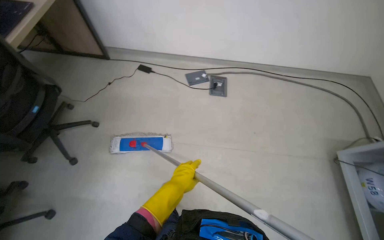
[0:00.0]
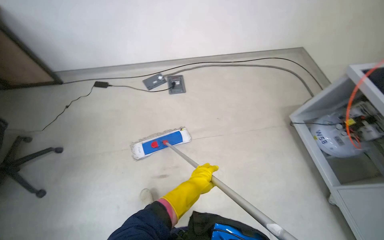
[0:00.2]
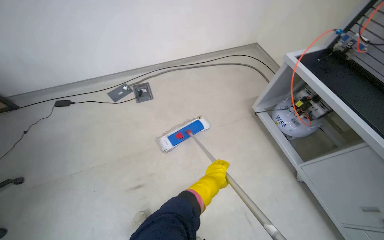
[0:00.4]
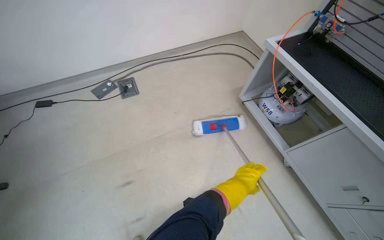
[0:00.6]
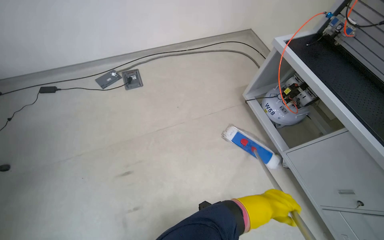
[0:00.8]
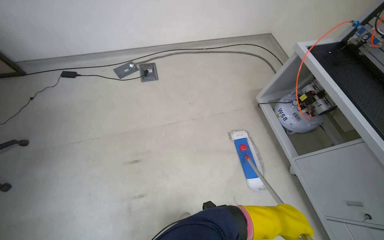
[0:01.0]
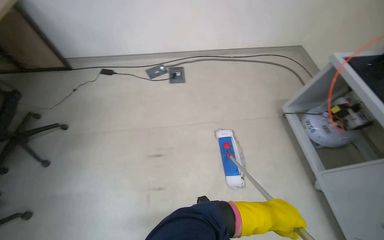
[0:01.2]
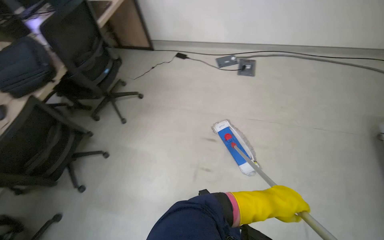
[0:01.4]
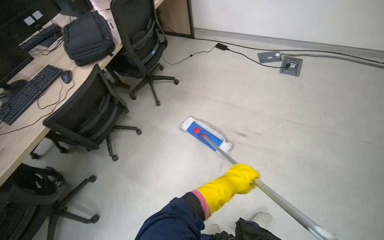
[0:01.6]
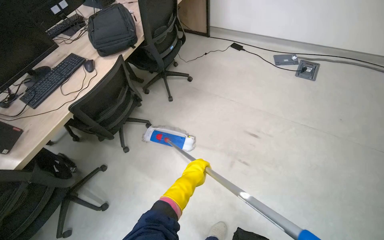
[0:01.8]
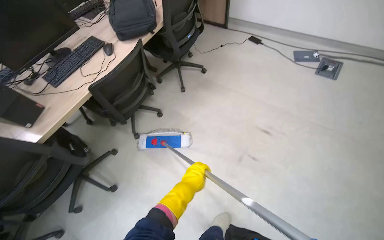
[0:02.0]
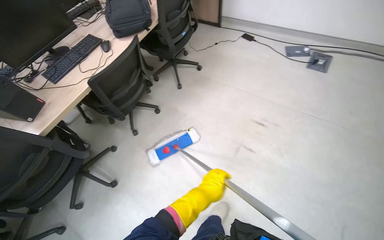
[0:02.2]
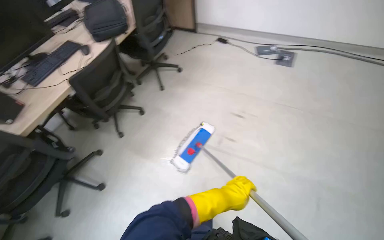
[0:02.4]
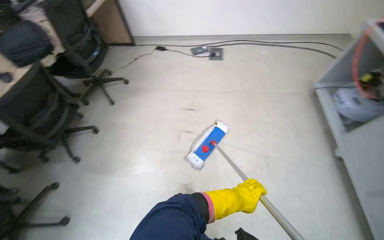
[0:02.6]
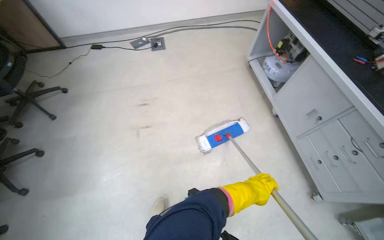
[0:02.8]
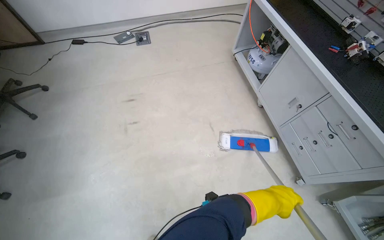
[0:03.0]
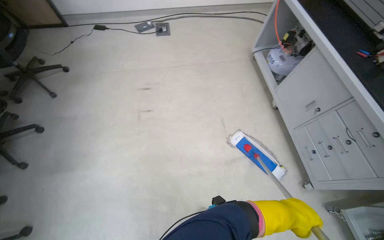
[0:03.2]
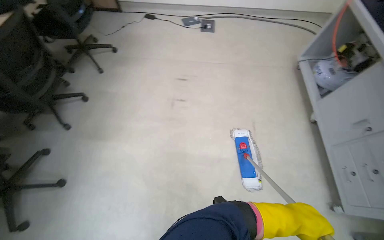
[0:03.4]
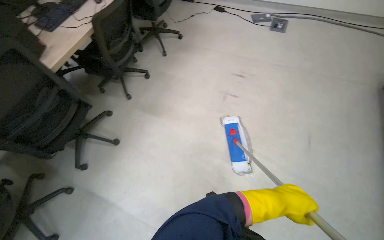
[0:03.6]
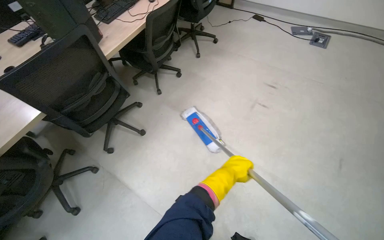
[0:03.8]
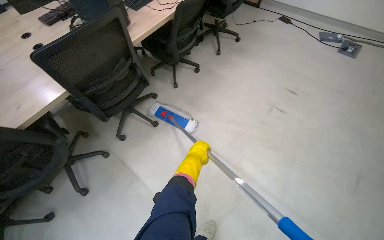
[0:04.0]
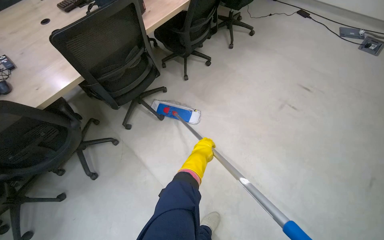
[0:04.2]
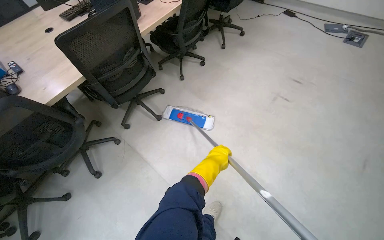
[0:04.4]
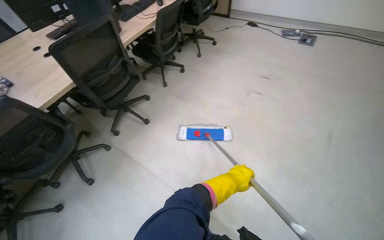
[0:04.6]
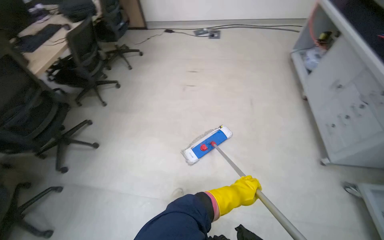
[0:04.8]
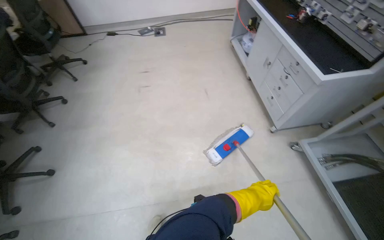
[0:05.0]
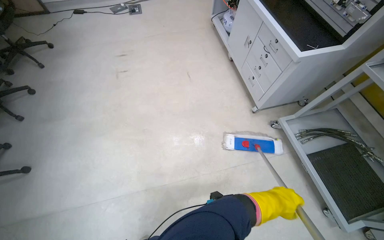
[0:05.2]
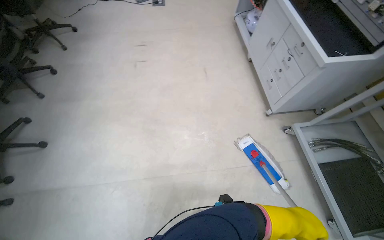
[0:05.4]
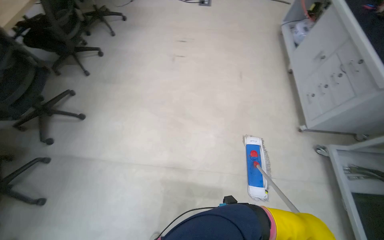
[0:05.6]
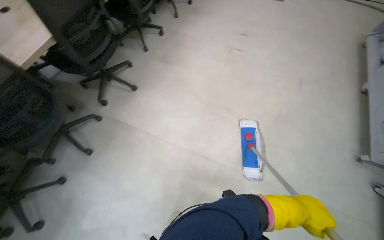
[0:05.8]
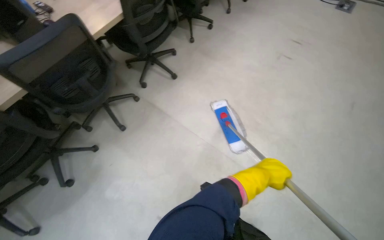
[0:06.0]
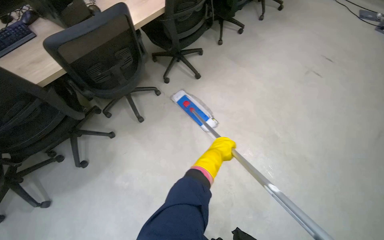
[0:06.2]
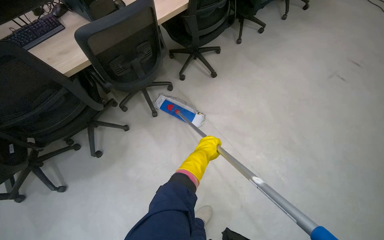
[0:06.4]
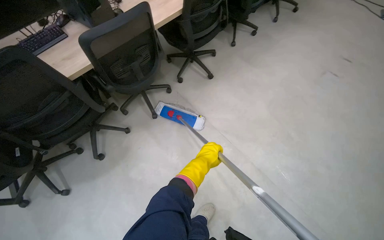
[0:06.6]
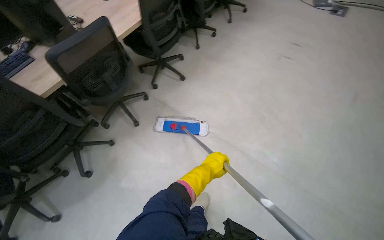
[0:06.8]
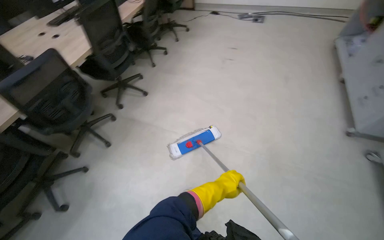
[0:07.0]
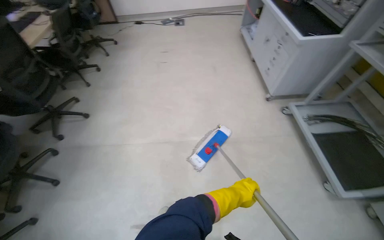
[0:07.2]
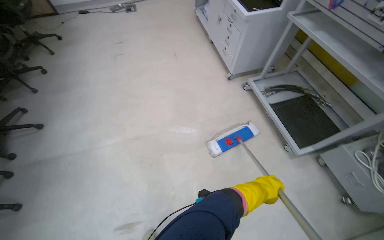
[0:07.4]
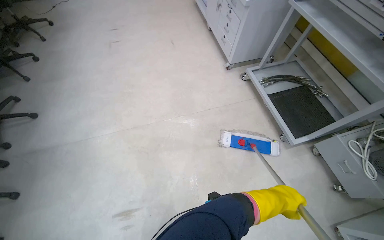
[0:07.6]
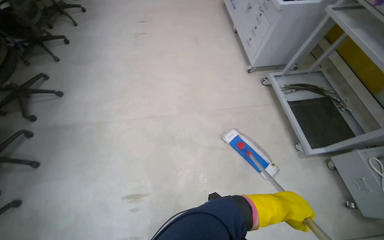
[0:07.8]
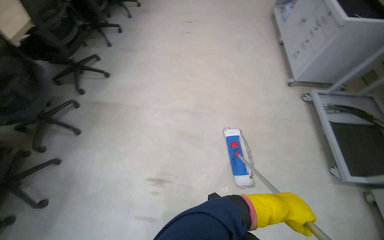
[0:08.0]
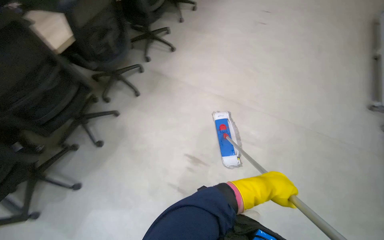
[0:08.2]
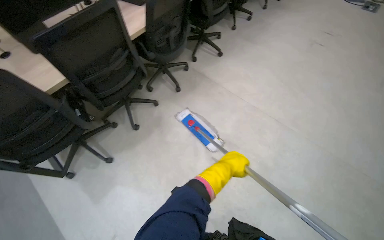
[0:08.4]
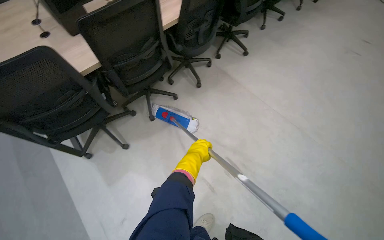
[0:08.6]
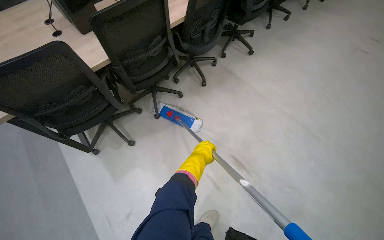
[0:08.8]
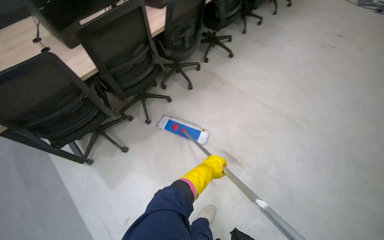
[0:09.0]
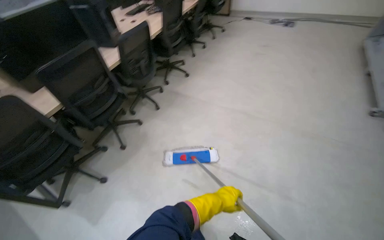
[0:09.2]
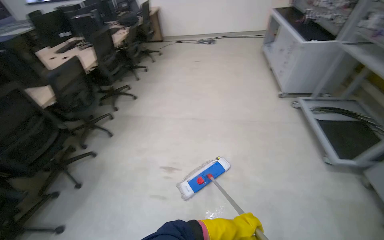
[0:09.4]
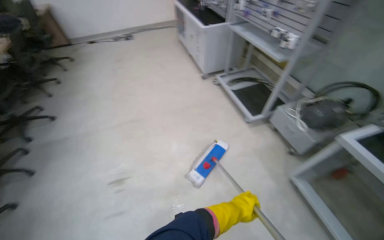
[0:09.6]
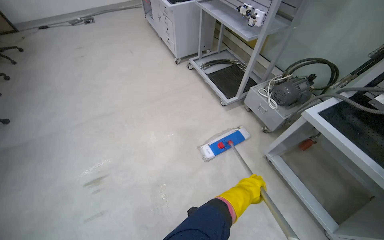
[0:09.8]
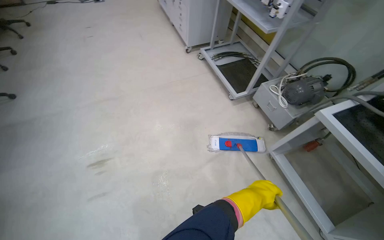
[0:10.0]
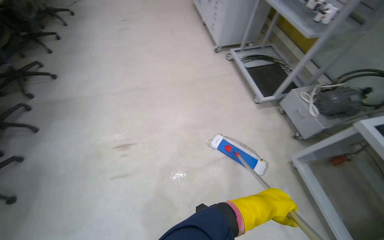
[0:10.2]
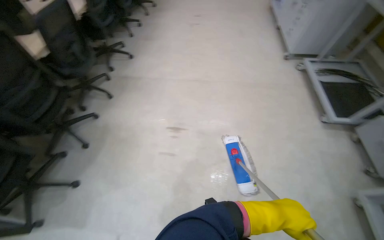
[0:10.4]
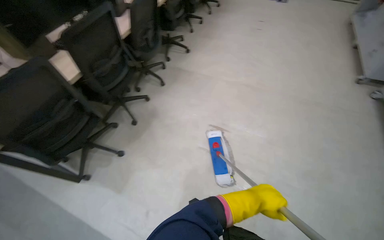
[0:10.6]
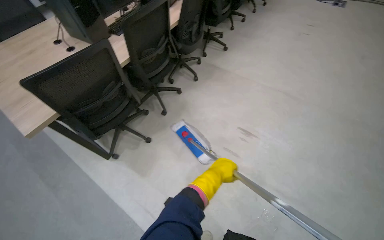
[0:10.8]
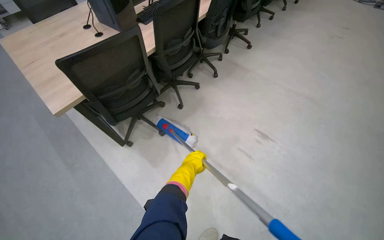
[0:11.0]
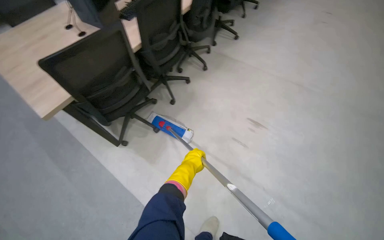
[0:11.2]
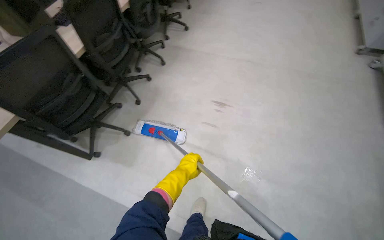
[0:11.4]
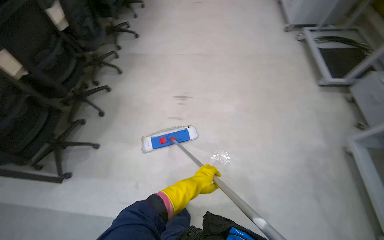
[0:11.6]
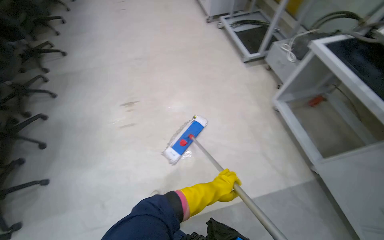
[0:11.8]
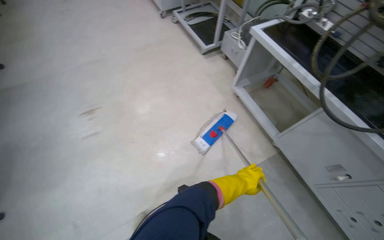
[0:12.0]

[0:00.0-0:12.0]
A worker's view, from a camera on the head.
Job: mopping floor.
The whole recording: Mopping room floor. The worker mops the floor in the room, moving chairs to clean the area.
0.0 to 1.6 s: The camera travels about 50 cm. The wearer looks some 25 degrees further to the left.
1.6 to 3.0 s: The head travels roughly 60 cm. The wearer's head swings about 40 degrees to the right.
3.0 to 4.4 s: The wearer moves roughly 70 cm. The wearer's head swings approximately 55 degrees to the left.
4.4 to 6.0 s: The wearer moves roughly 50 cm.
6.0 to 7.6 s: The camera is carried approximately 70 cm. The head turns to the right by approximately 50 degrees.
7.6 to 9.0 s: The head travels some 70 cm. The head turns to the left by some 60 degrees.
9.0 to 10.4 s: The wearer's head swings approximately 40 degrees to the right.
10.4 to 12.0 s: The camera travels approximately 60 cm. The head rotates approximately 35 degrees to the right.

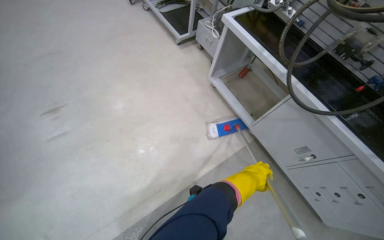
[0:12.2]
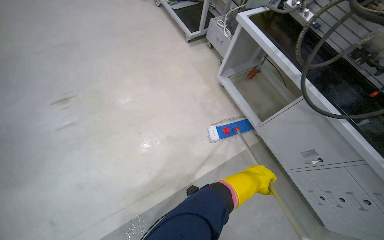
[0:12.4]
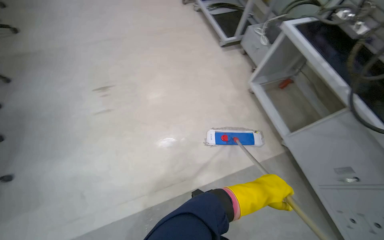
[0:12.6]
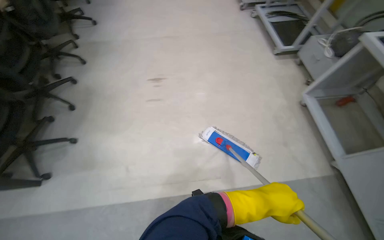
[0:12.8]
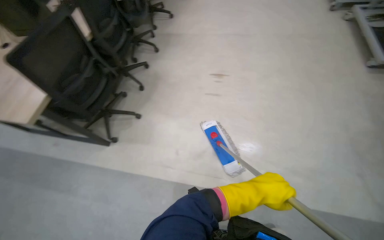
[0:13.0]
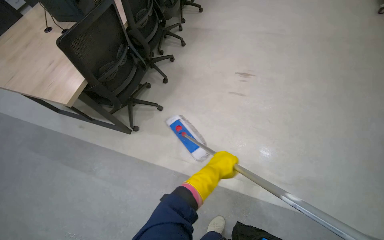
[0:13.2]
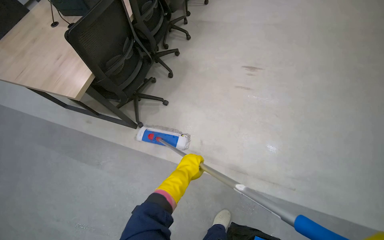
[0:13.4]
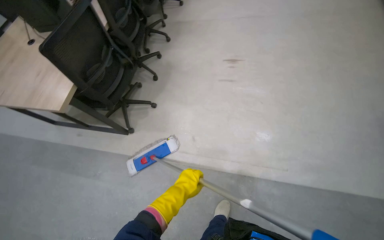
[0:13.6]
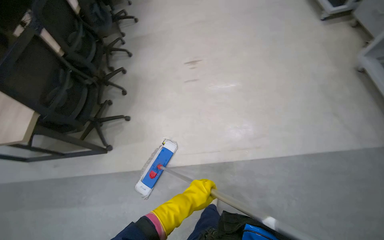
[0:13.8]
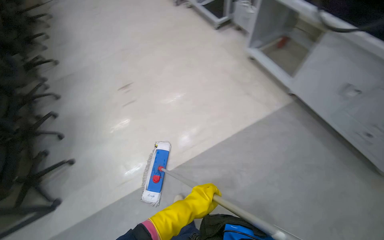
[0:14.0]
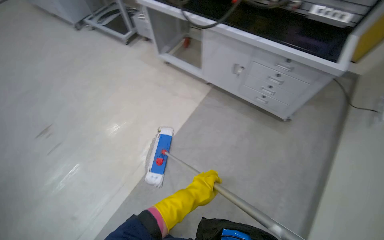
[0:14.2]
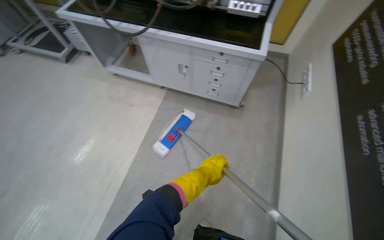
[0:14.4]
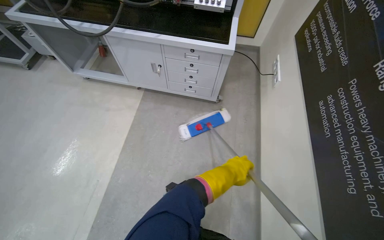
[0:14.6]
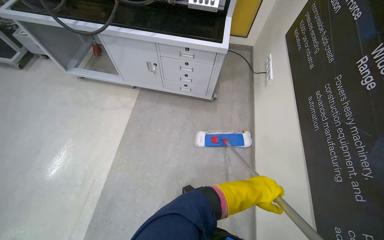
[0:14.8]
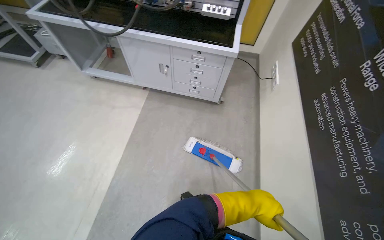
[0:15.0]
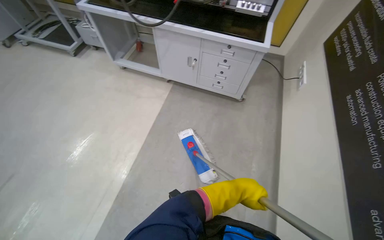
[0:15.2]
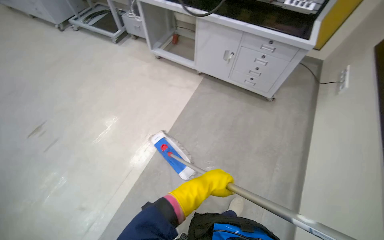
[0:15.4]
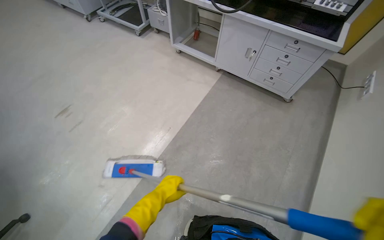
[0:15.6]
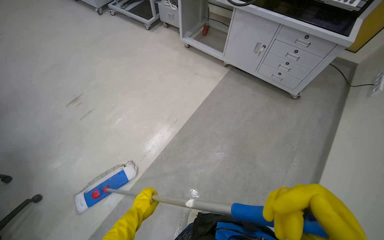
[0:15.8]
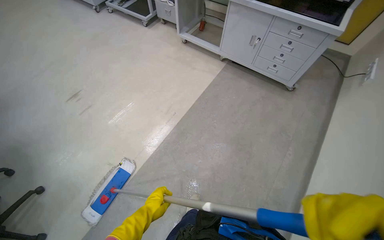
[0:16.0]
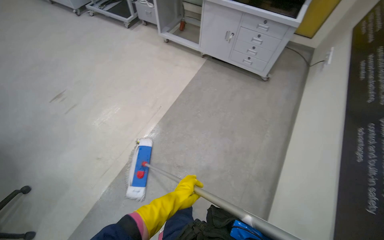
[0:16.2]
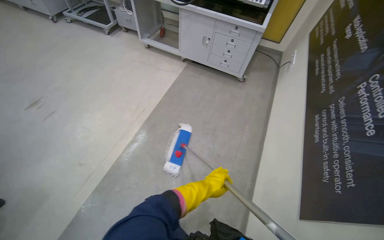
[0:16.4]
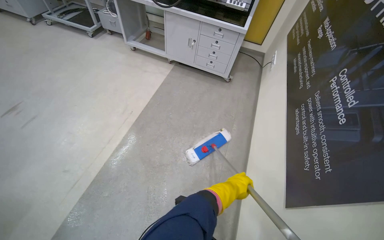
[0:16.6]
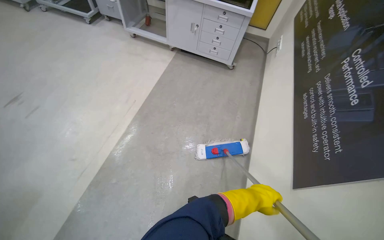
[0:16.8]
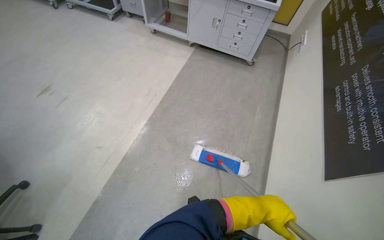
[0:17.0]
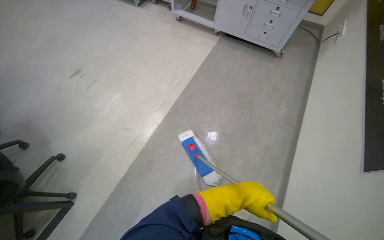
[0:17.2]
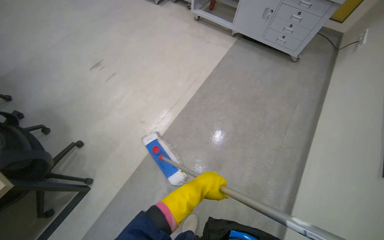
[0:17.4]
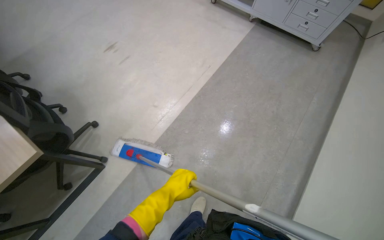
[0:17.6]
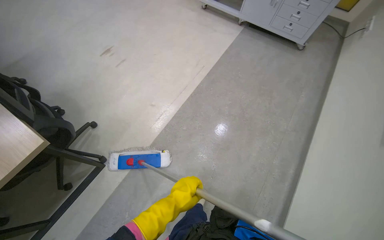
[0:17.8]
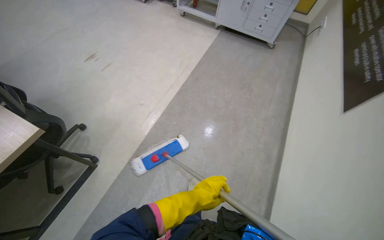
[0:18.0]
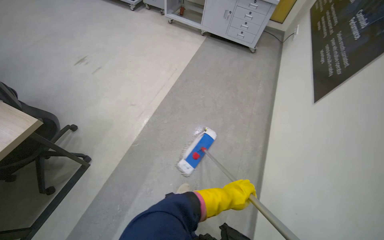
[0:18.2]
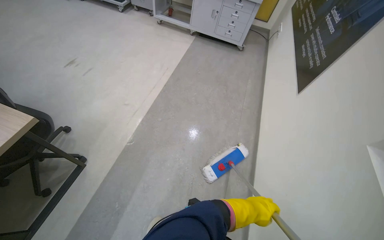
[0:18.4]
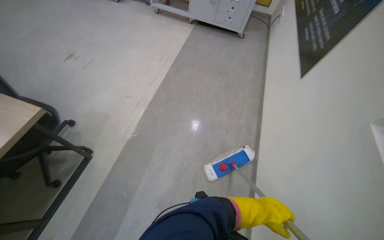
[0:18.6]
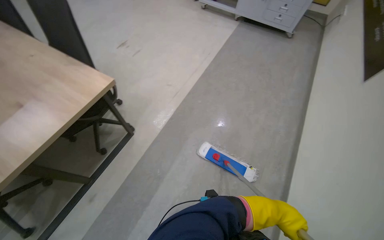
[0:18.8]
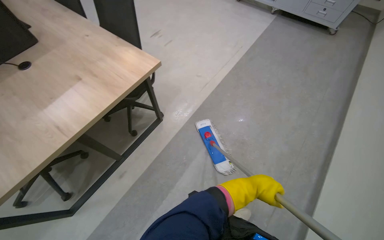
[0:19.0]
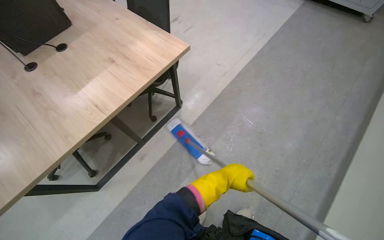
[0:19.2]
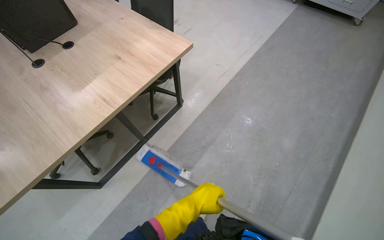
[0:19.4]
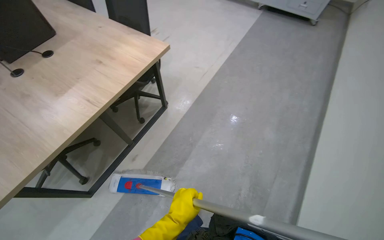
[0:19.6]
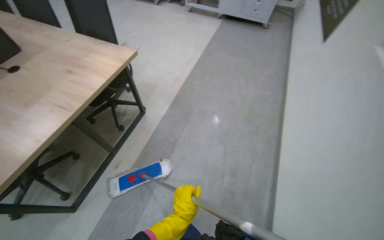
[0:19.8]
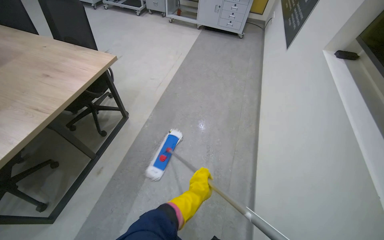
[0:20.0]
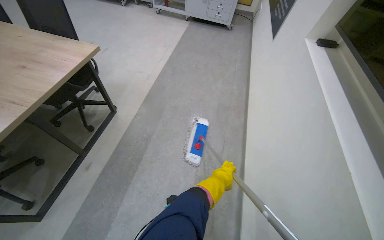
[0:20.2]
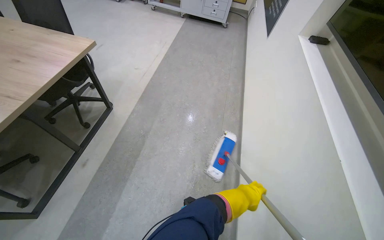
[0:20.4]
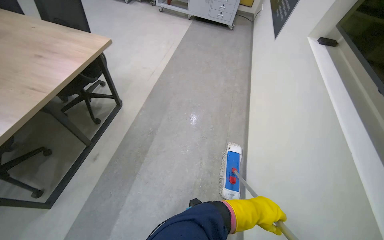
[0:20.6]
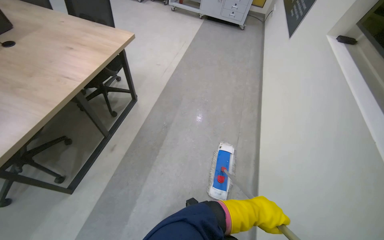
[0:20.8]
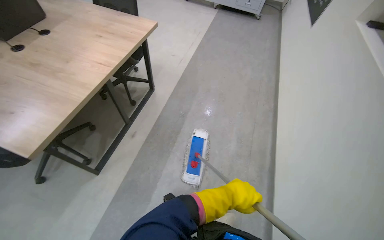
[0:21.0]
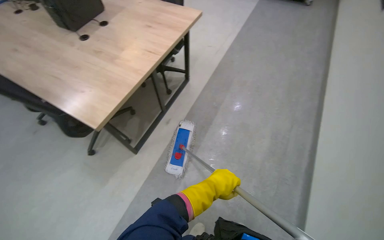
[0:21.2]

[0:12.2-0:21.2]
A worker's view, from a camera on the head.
Job: mopping floor.
The whole recording: Mopping room floor. The worker mops the floor in the room, moving chairs to clean the area.
12.2 to 13.8 s: The camera is carried some 60 cm. The wearer looks about 35 degrees further to the left.
13.8 to 15.2 s: The head turns to the right by roughly 70 degrees. The wearer looks about 15 degrees further upward.
15.2 to 16.6 s: The head travels some 60 cm.
16.6 to 18.2 s: The camera travels roughly 80 cm.
18.2 to 19.8 s: The camera travels some 70 cm.
19.8 to 21.2 s: The camera travels approximately 50 cm.
